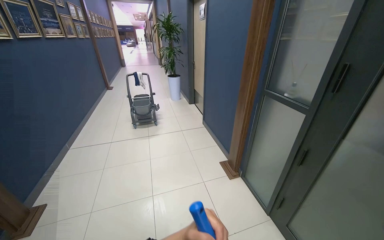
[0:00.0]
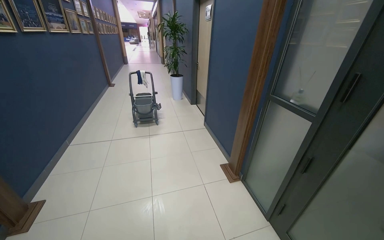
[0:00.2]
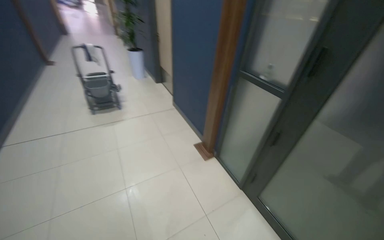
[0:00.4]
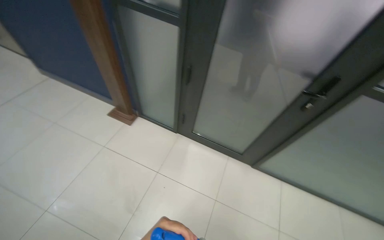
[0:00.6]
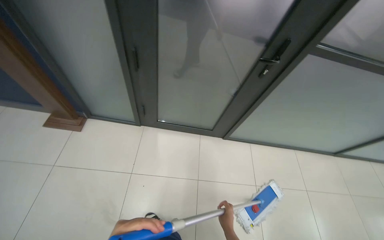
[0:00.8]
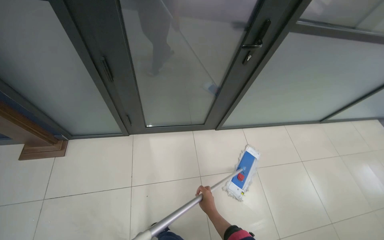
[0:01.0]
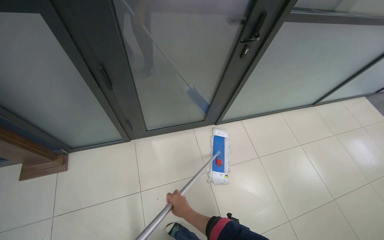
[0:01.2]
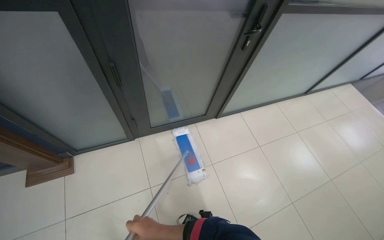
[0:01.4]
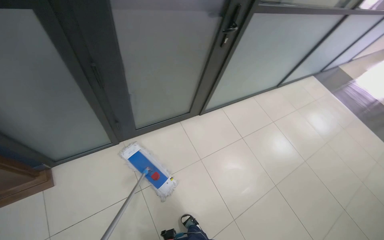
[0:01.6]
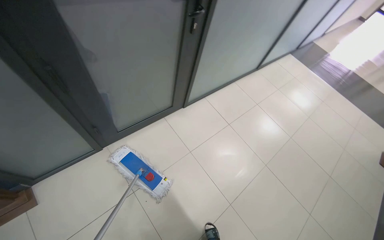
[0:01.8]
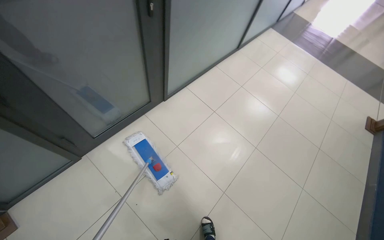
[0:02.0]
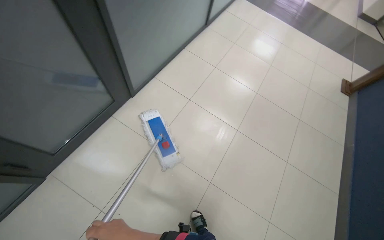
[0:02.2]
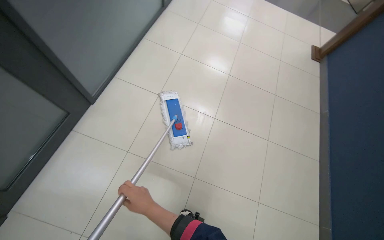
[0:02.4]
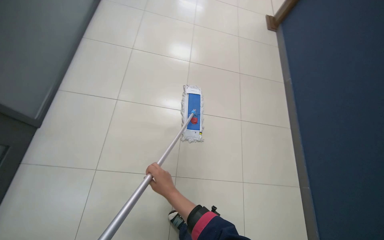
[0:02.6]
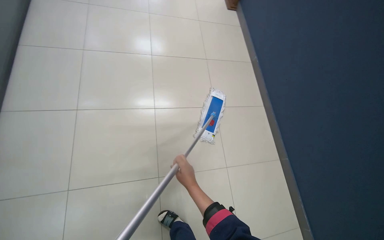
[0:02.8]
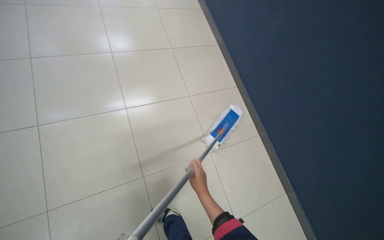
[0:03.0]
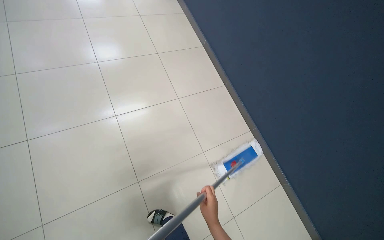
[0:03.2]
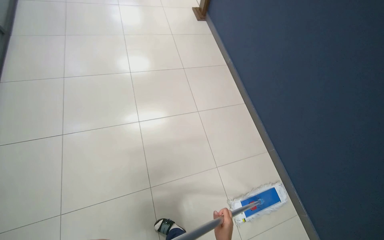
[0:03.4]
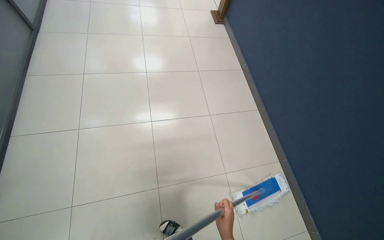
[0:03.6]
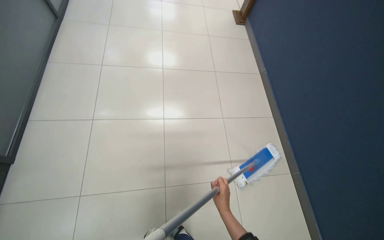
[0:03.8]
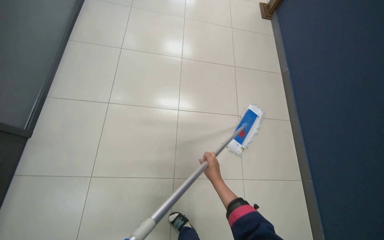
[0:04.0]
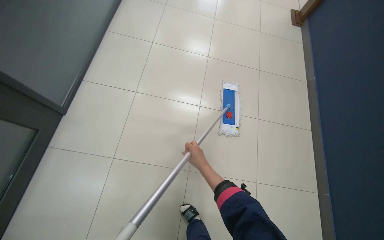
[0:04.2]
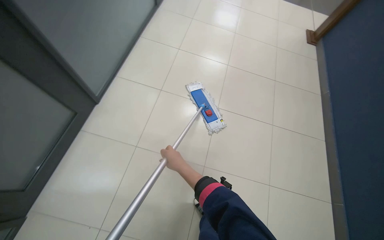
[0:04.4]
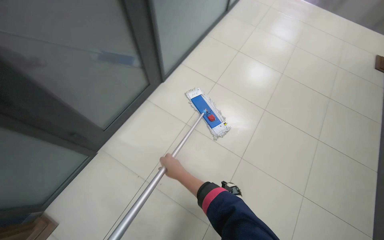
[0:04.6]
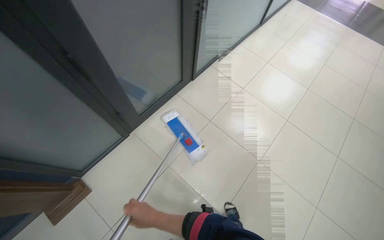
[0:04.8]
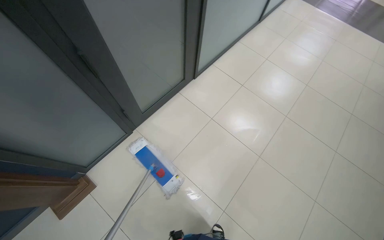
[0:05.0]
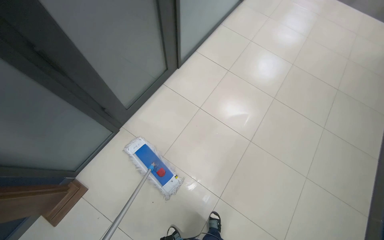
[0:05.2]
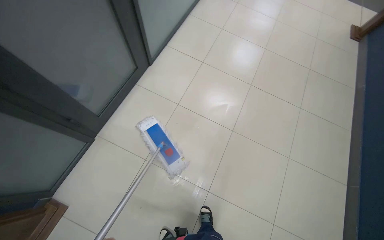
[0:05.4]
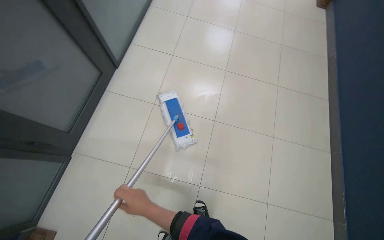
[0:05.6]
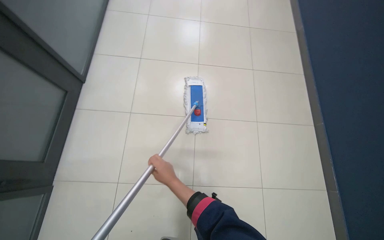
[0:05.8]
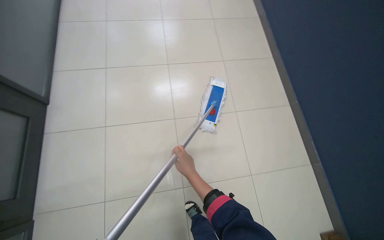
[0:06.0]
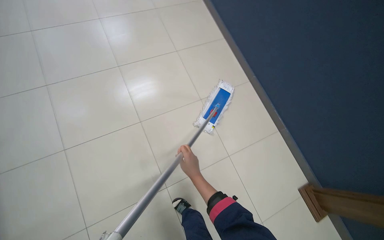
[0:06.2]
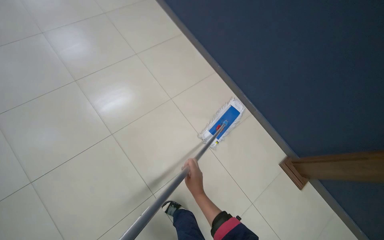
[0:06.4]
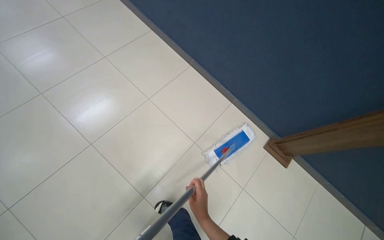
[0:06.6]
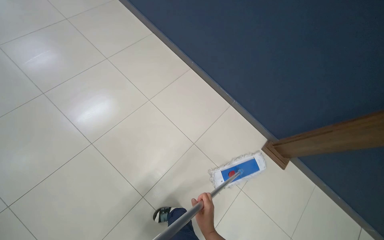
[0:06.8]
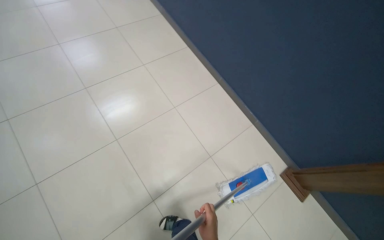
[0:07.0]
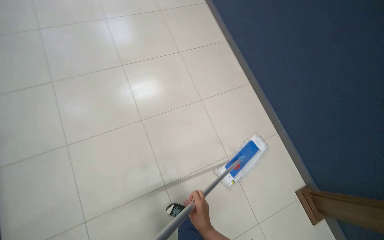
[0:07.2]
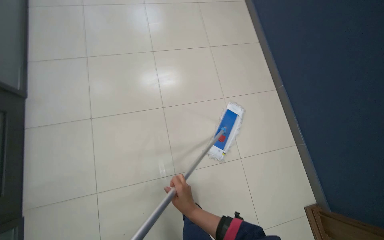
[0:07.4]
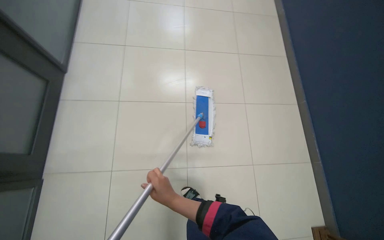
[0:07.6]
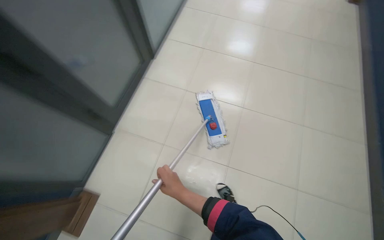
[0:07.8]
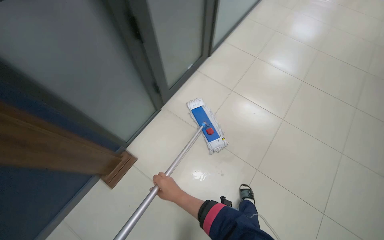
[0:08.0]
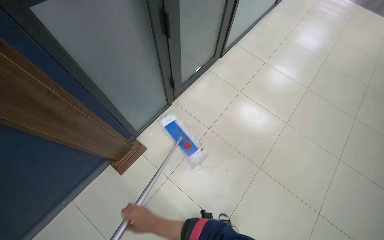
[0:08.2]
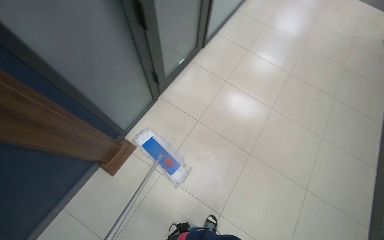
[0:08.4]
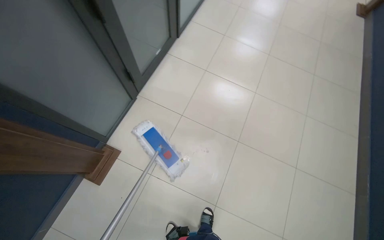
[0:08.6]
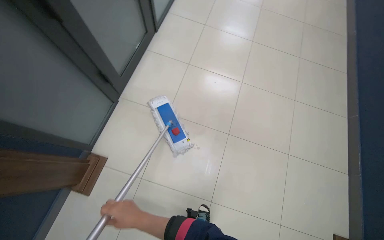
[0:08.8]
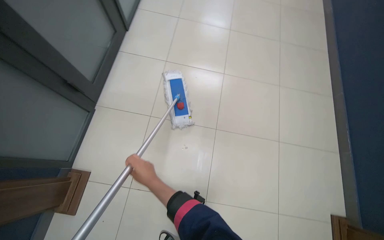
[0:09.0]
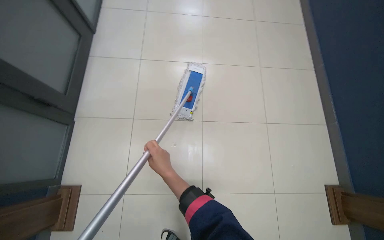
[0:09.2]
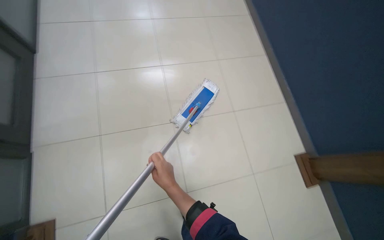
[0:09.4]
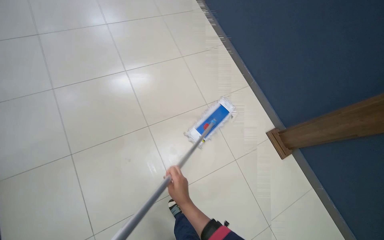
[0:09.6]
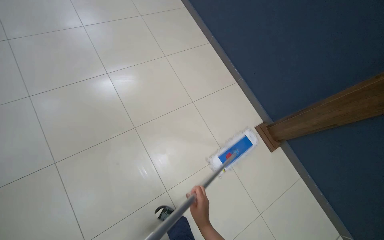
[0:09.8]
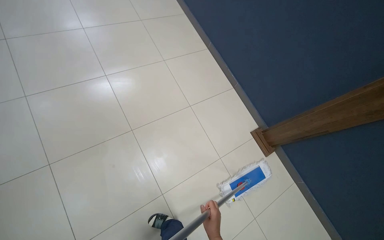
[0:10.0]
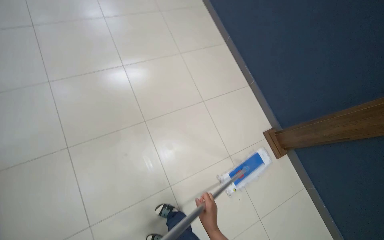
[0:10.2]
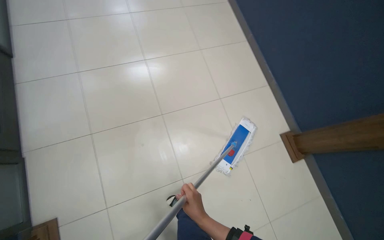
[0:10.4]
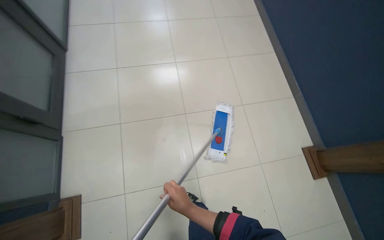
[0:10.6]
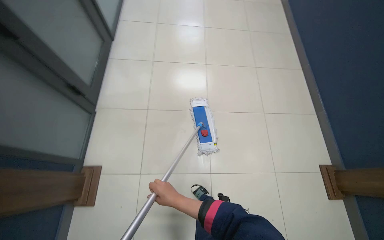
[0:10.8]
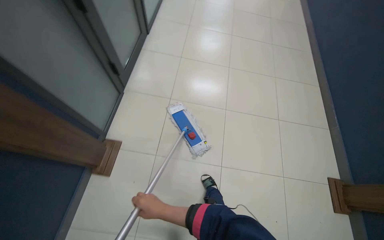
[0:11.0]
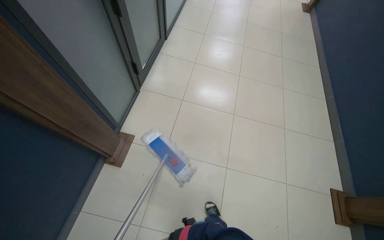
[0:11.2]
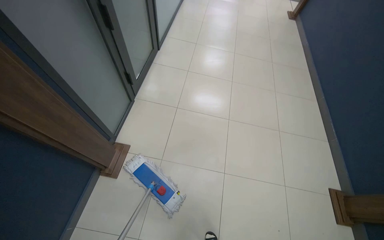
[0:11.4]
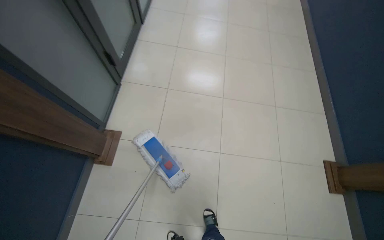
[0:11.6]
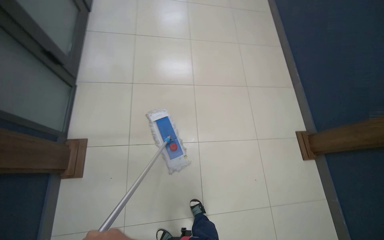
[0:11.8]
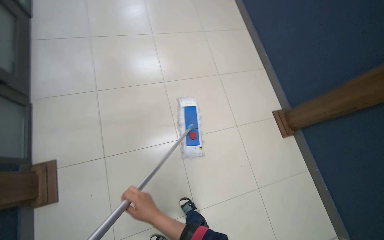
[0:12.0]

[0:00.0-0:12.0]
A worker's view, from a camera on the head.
Job: mopping floor.
The whole recording: Mopping hallway floor. The worker mops the tiled floor in the hallway.
0:00.0 to 0:01.6: The head travels roughly 60 cm. The head rotates roughly 100 degrees to the right. The view tips downward by about 45 degrees.
0:01.6 to 0:03.0: The camera travels approximately 70 cm. The head turns to the right by roughly 60 degrees. The wearer looks approximately 25 degrees further downward.
0:07.6 to 0:09.0: Everything in view rotates approximately 35 degrees counterclockwise.
0:09.0 to 0:10.4: The wearer's head swings roughly 30 degrees to the right.
0:10.4 to 0:12.0: The camera travels approximately 40 cm.

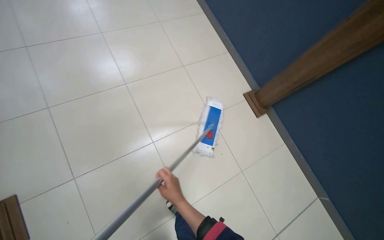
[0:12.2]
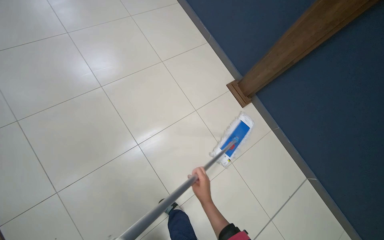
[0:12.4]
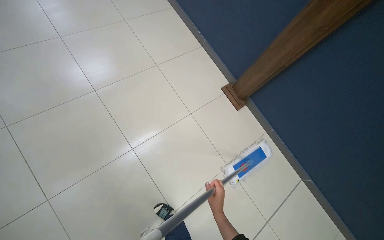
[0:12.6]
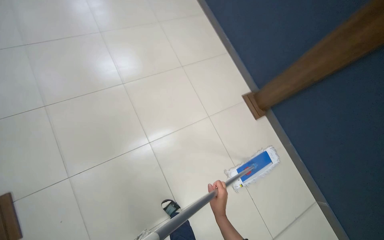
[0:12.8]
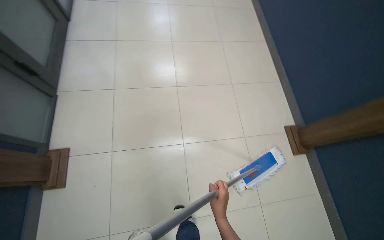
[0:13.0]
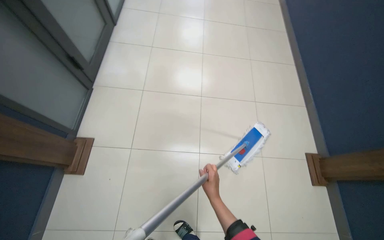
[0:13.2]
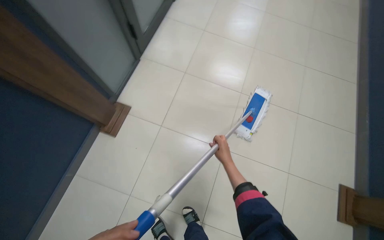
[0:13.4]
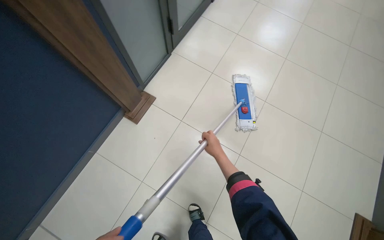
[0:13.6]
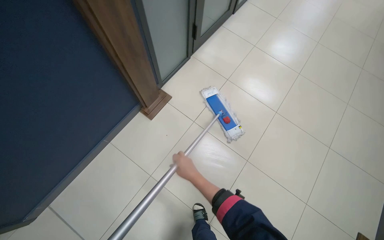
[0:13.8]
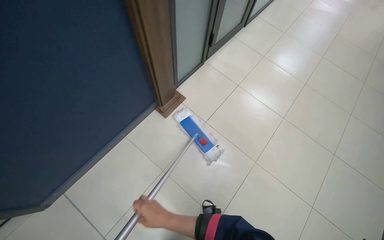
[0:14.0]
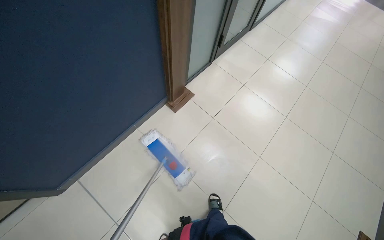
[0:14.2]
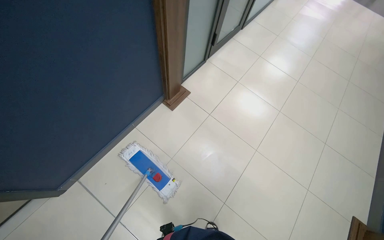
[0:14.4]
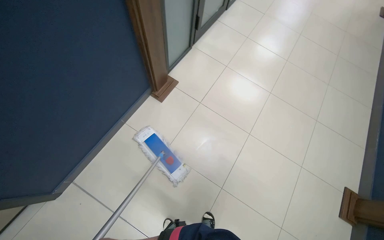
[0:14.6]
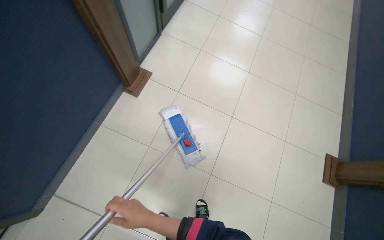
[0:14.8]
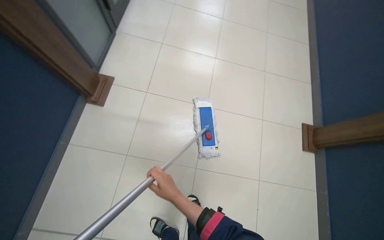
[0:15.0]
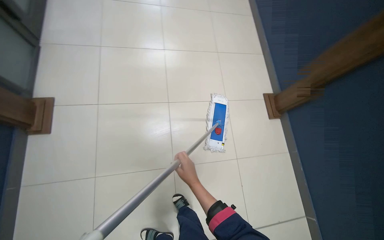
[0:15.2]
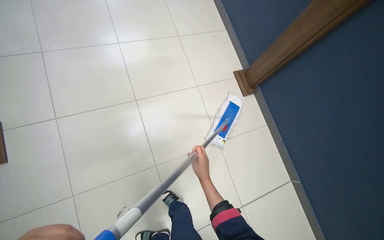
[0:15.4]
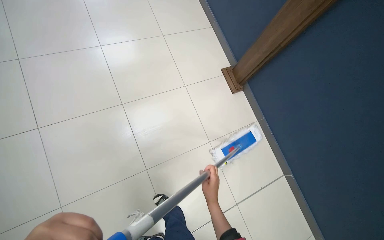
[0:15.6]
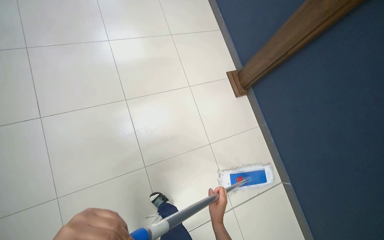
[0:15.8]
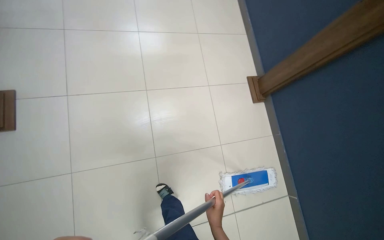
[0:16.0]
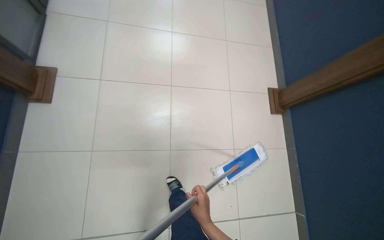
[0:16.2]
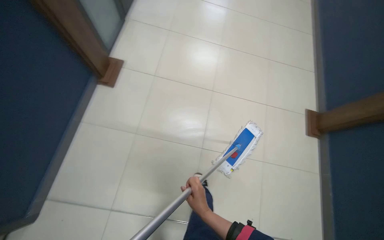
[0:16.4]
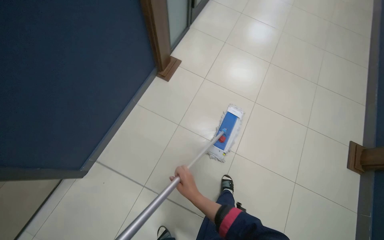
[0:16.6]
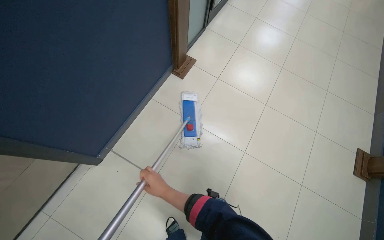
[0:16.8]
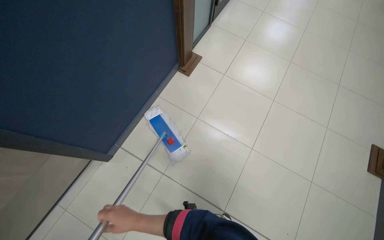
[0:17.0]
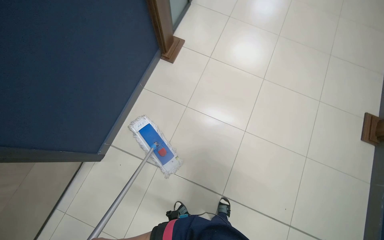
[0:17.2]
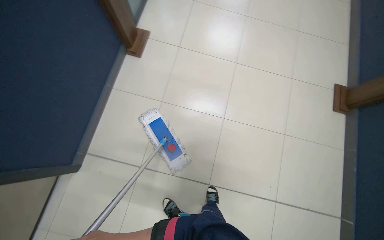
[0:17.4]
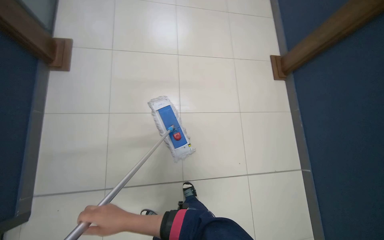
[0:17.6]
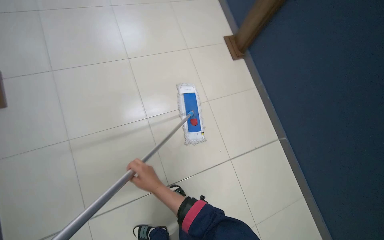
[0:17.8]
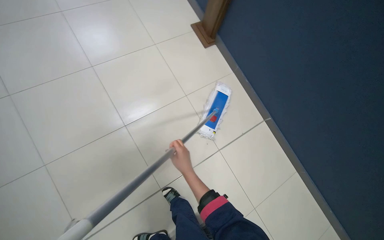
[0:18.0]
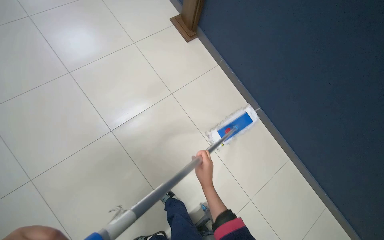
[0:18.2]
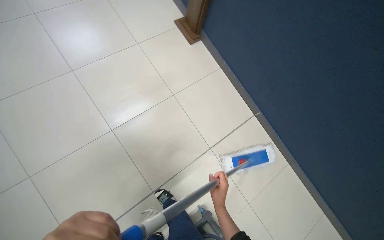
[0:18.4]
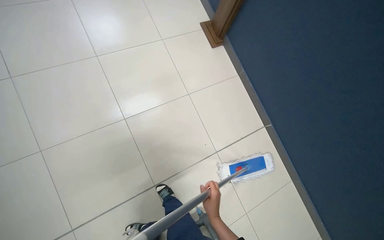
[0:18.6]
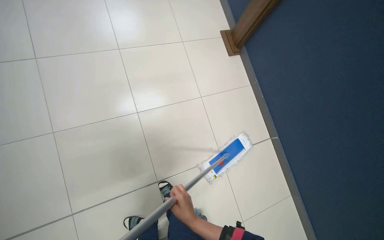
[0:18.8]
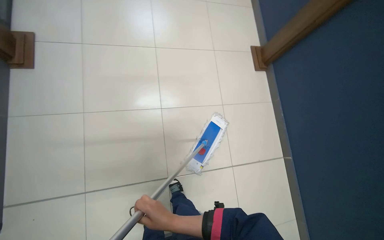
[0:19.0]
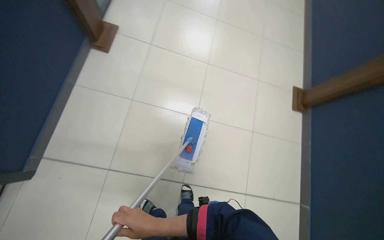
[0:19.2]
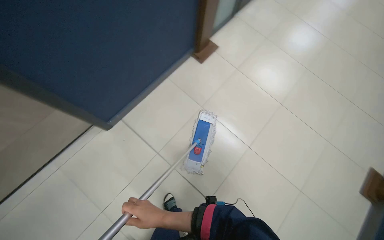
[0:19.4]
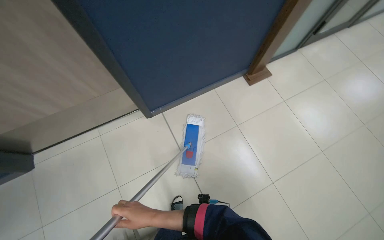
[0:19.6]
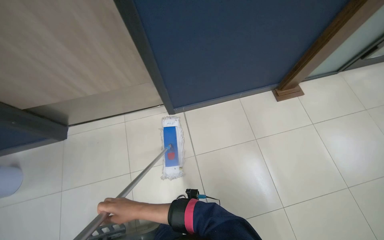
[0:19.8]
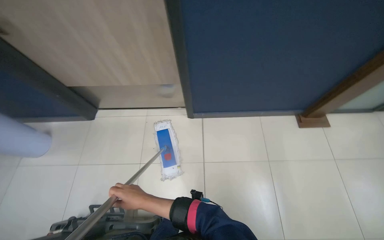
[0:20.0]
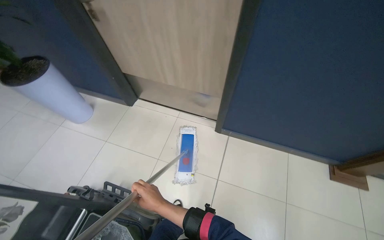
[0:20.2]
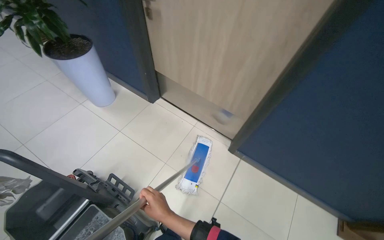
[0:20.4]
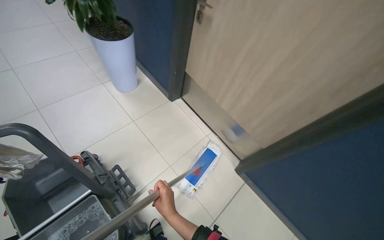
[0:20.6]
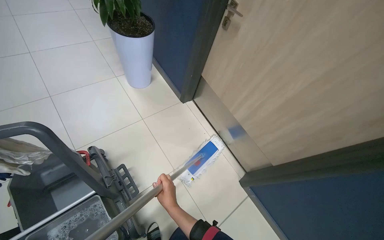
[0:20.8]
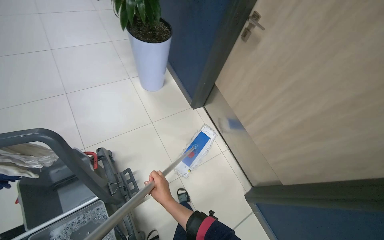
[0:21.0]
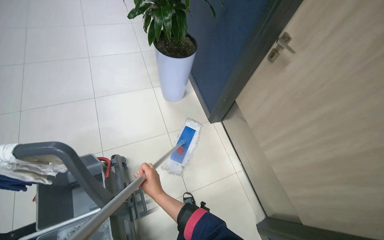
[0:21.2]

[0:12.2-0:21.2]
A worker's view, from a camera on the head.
Job: mopping floor.
The whole recording: Mopping hallway floor. The worker mops the tiled floor in the hallway.
0:12.2 to 0:13.8: The head turns to the left by some 55 degrees.
0:13.8 to 0:15.2: The wearer looks roughly 45 degrees further to the right.
0:15.2 to 0:16.6: The wearer moves some 50 cm. The wearer's head swings roughly 35 degrees to the left.
0:16.6 to 0:18.2: The camera travels about 60 cm. The head rotates some 65 degrees to the right. The wearer looks about 20 degrees further downward.
